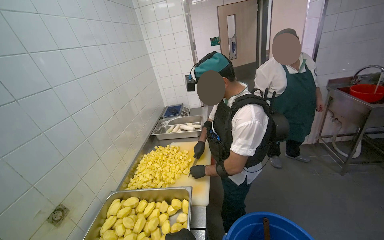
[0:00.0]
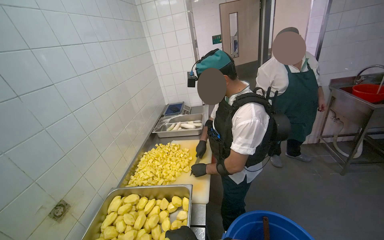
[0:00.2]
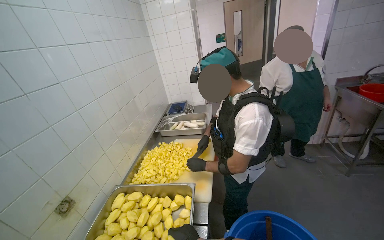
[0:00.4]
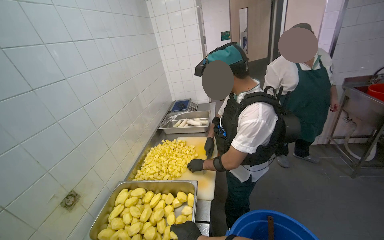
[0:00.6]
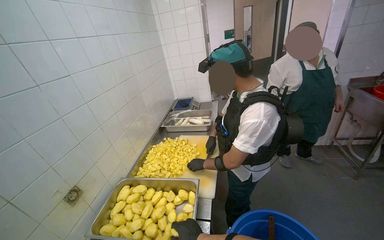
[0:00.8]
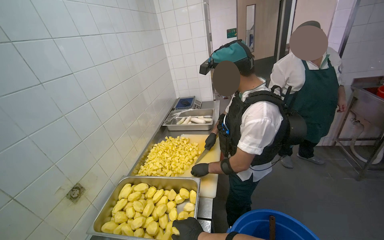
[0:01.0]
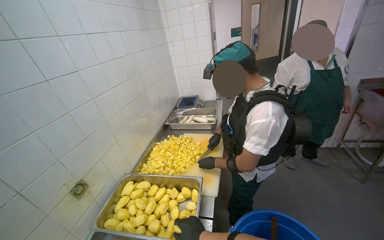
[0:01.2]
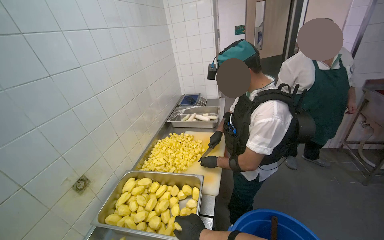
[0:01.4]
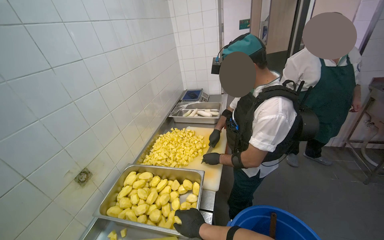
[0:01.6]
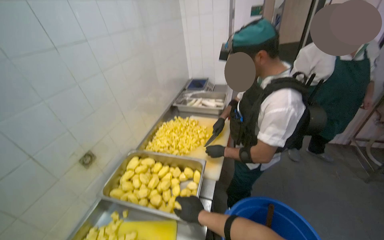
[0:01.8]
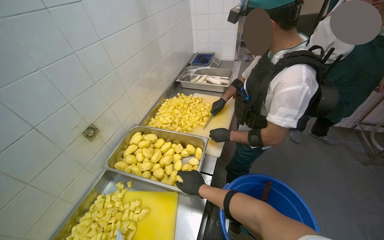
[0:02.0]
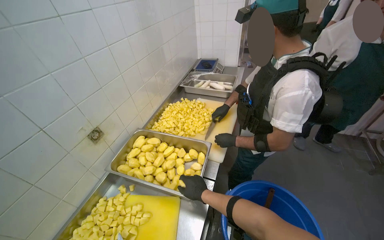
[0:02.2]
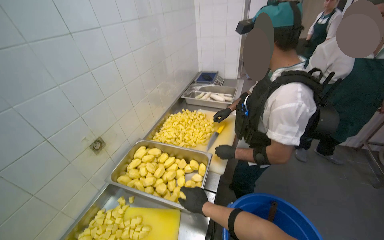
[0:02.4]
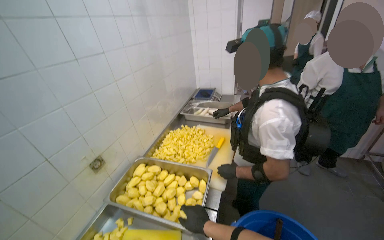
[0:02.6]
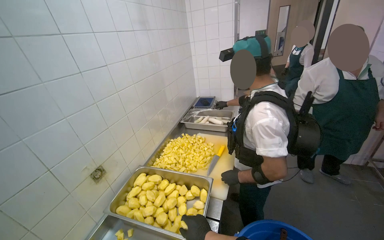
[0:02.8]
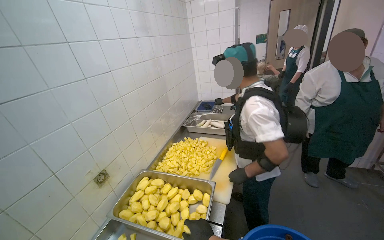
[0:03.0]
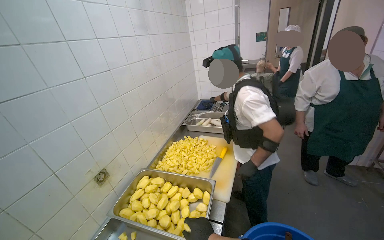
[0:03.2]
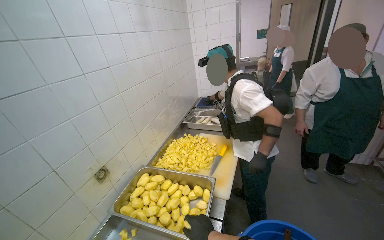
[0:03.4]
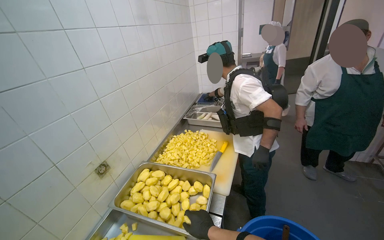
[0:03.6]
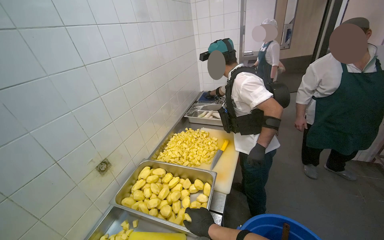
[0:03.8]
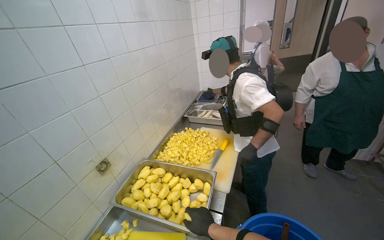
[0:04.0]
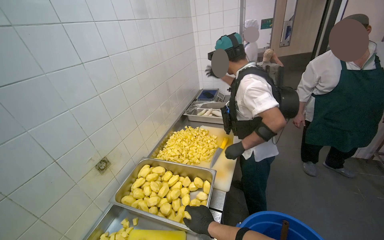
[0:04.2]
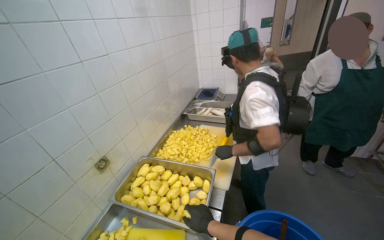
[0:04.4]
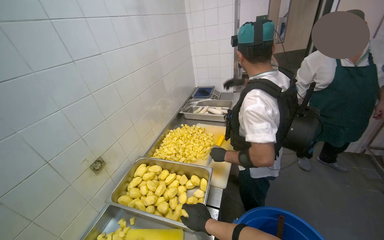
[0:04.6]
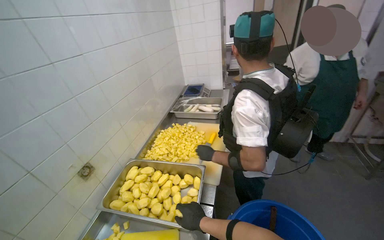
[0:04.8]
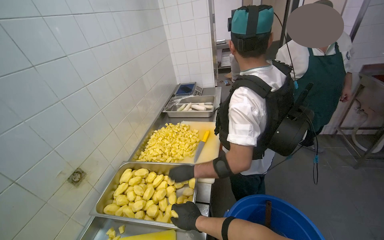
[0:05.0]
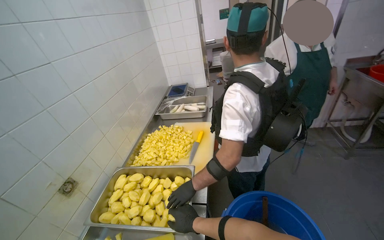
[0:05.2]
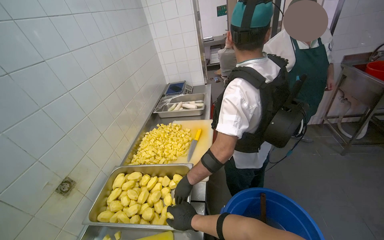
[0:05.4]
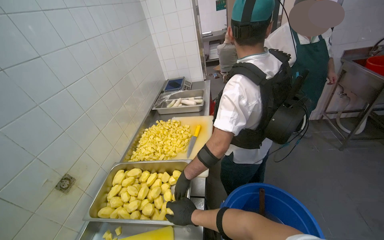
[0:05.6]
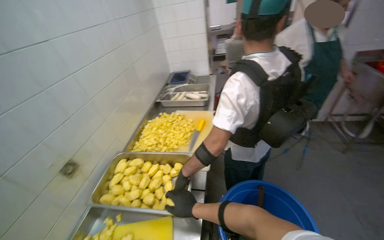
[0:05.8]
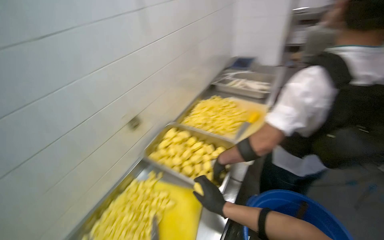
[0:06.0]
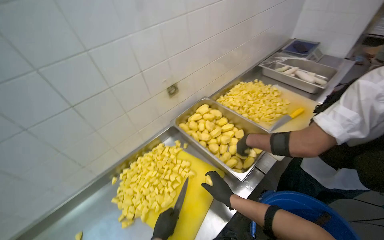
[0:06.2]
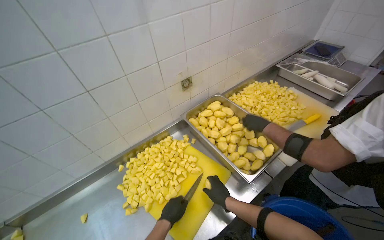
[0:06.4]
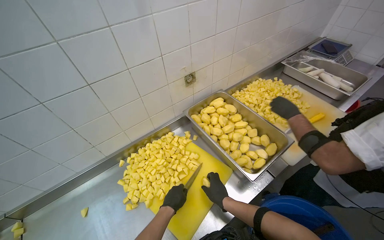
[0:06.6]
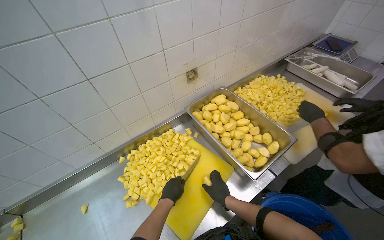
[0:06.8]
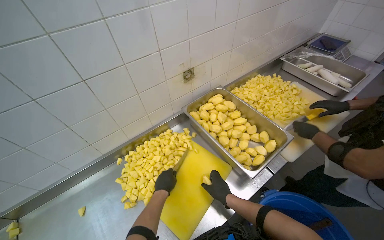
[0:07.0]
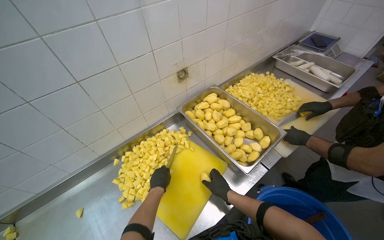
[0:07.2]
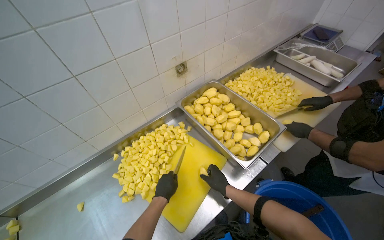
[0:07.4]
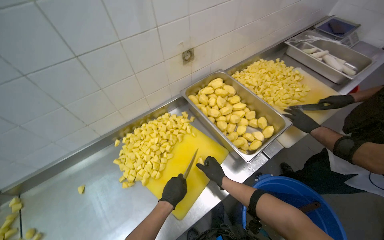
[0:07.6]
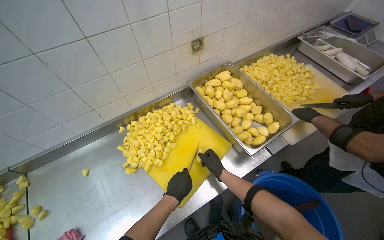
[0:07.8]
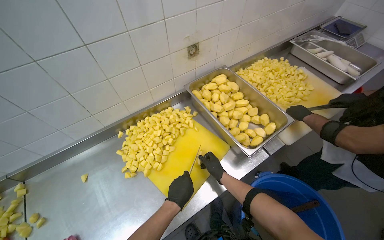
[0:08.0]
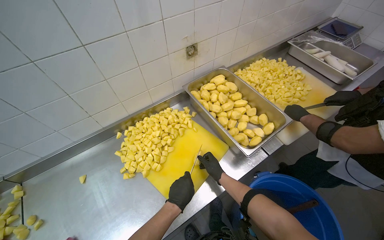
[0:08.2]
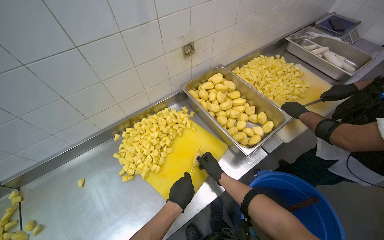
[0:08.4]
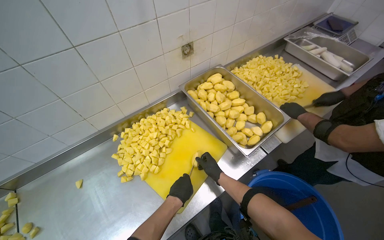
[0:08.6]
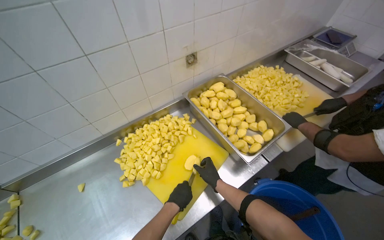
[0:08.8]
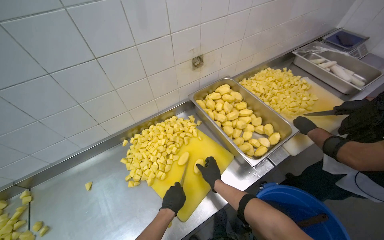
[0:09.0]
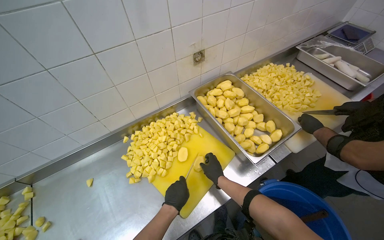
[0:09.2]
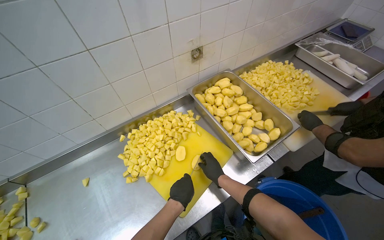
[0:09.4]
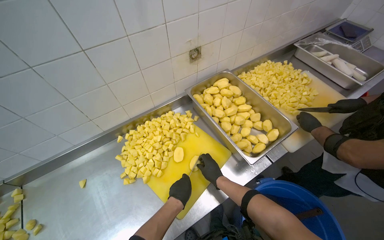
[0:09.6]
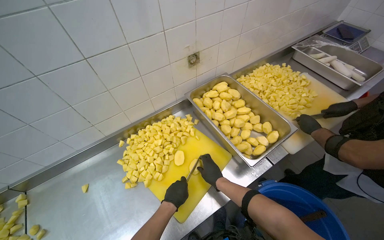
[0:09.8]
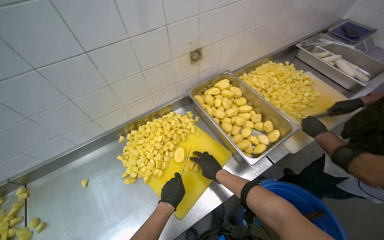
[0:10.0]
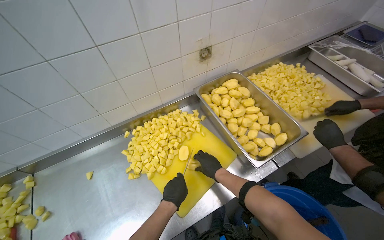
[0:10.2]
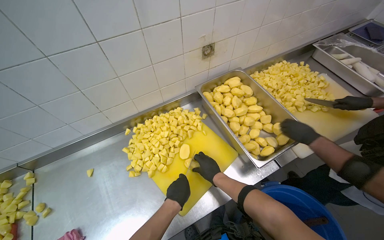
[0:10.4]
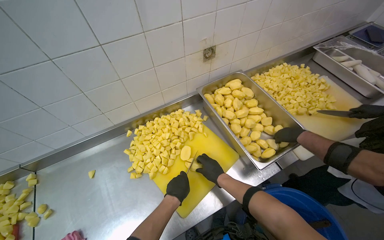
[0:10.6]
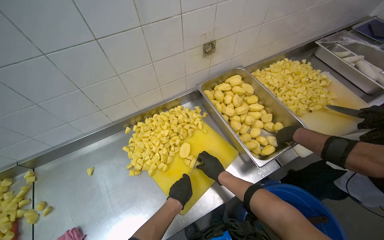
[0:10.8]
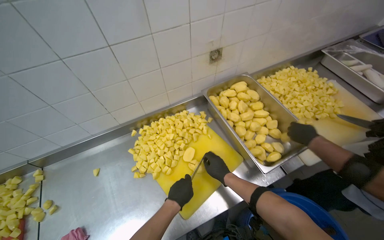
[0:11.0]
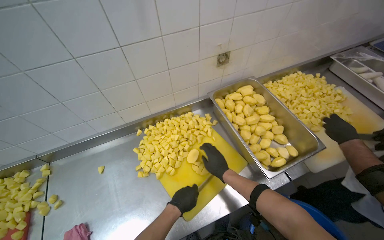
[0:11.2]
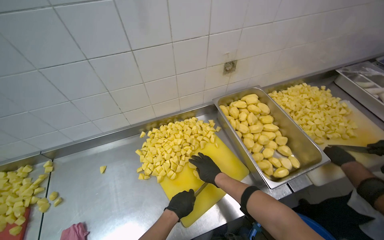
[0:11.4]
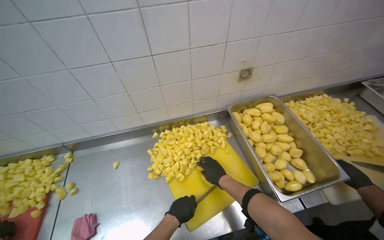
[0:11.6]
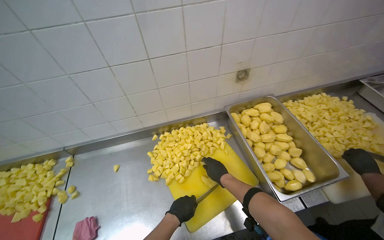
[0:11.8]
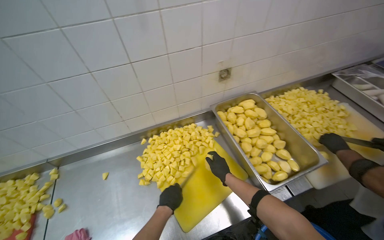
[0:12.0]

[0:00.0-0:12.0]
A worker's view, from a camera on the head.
Job: preparing food.
The whole recording: Cutting potatoes into pieces. The worker cuts peeled potatoes into small pieces on a yellow cutting board.
0:06.0 to 0:07.6: The view tips downward by some 20 degrees.
0:07.6 to 0:10.4: The hands work in one place, with small movements.

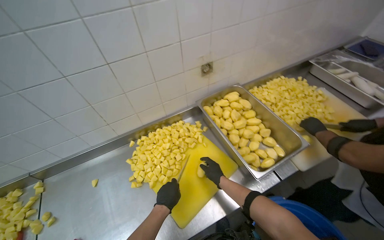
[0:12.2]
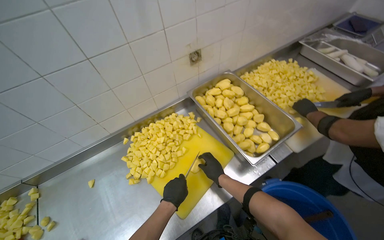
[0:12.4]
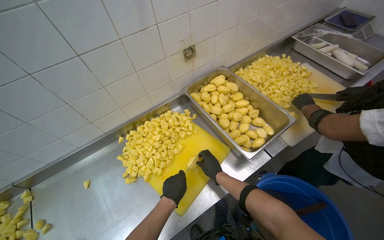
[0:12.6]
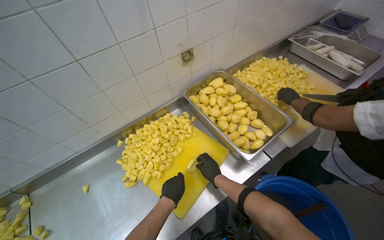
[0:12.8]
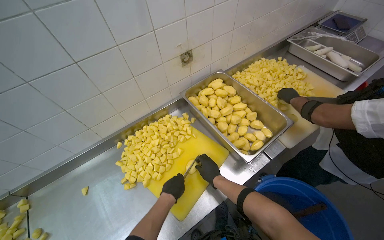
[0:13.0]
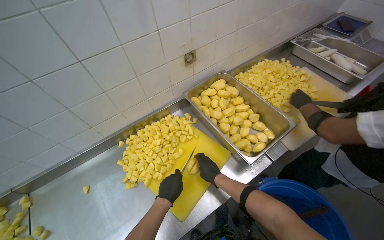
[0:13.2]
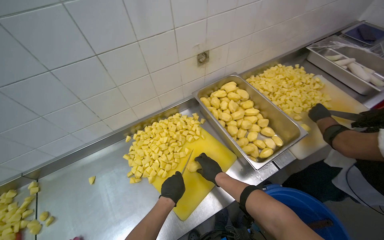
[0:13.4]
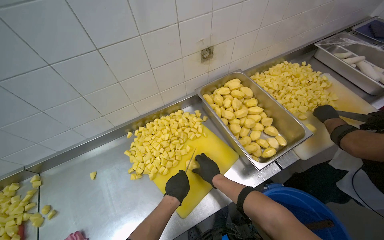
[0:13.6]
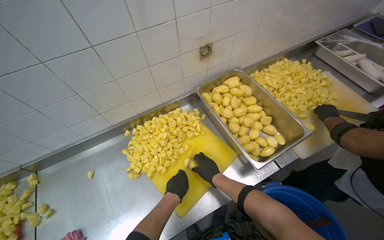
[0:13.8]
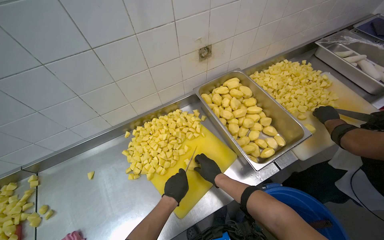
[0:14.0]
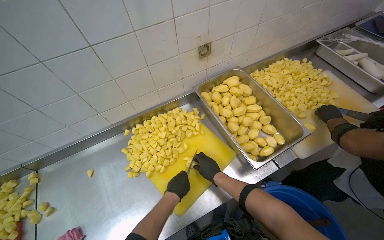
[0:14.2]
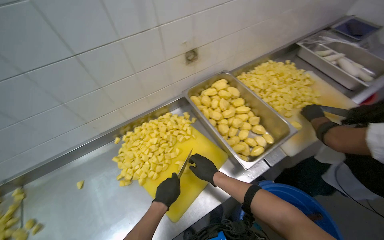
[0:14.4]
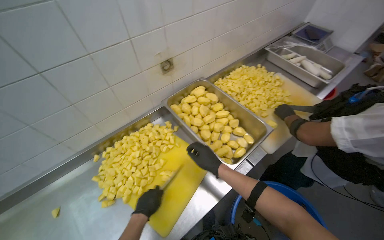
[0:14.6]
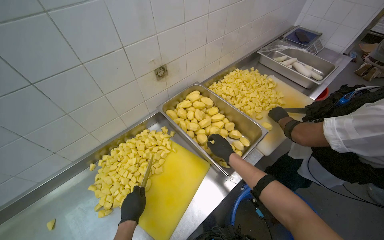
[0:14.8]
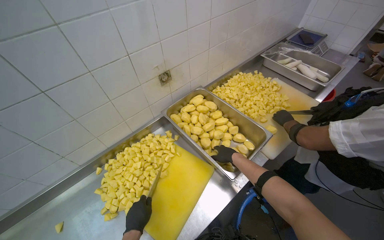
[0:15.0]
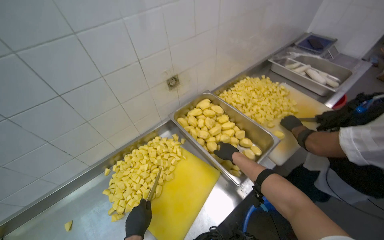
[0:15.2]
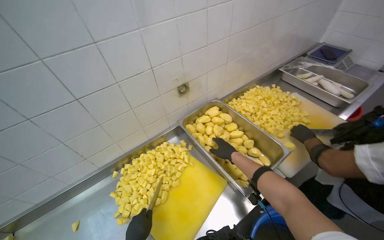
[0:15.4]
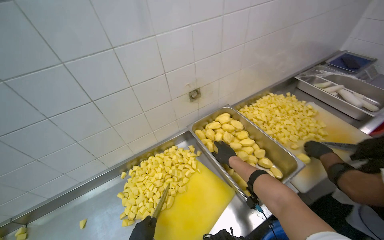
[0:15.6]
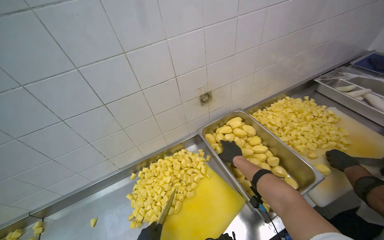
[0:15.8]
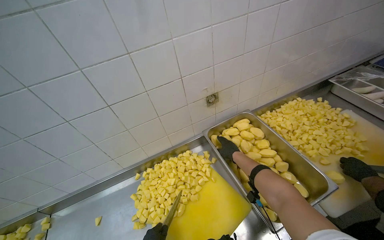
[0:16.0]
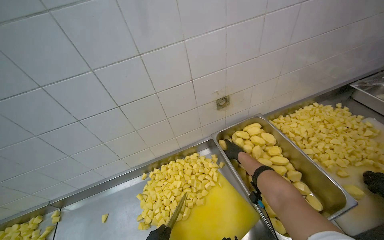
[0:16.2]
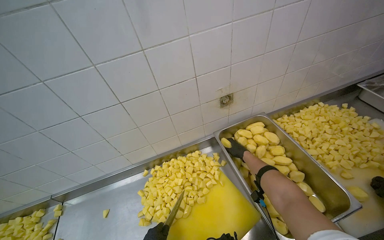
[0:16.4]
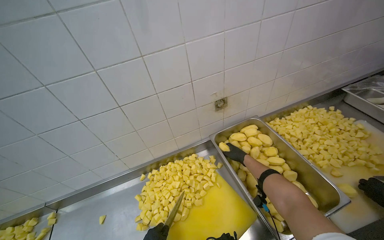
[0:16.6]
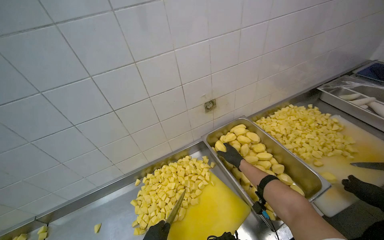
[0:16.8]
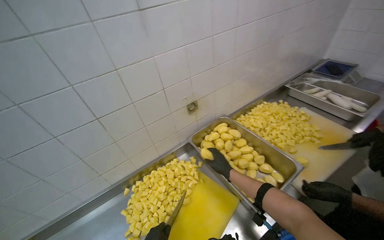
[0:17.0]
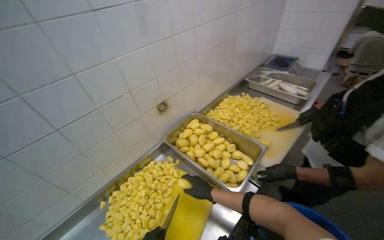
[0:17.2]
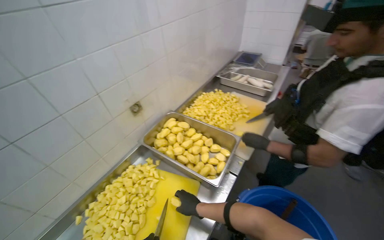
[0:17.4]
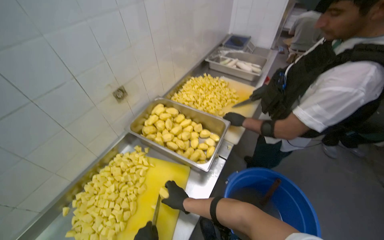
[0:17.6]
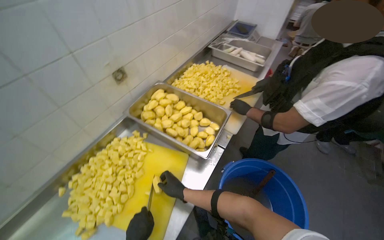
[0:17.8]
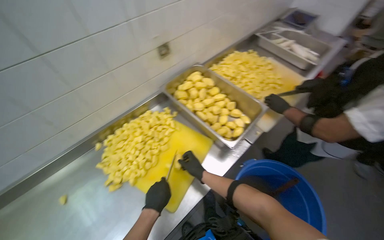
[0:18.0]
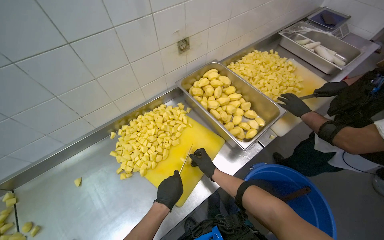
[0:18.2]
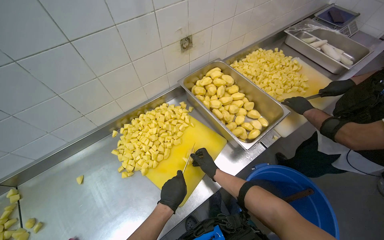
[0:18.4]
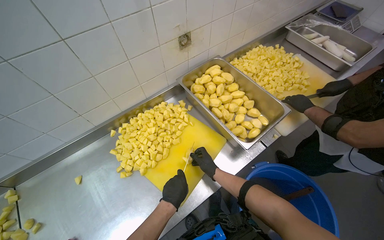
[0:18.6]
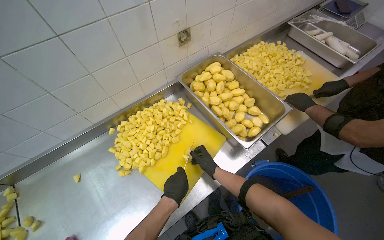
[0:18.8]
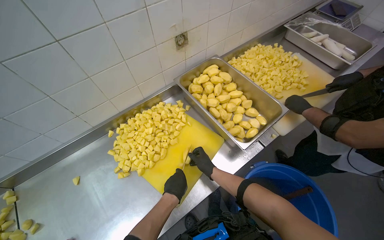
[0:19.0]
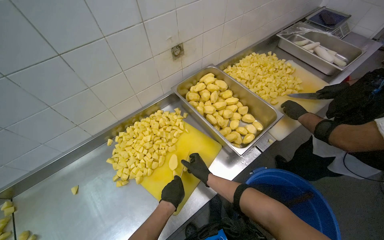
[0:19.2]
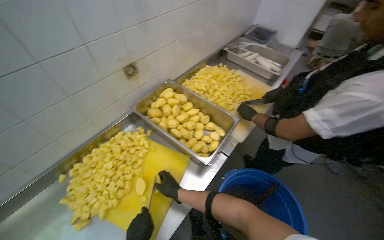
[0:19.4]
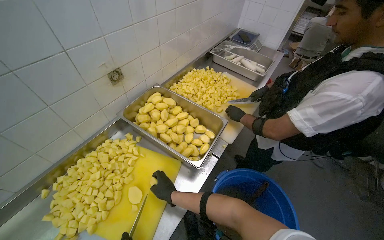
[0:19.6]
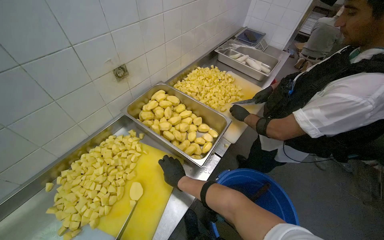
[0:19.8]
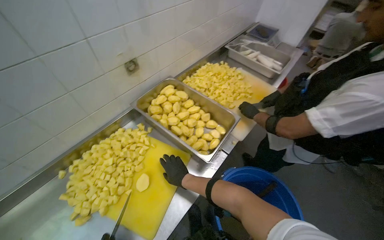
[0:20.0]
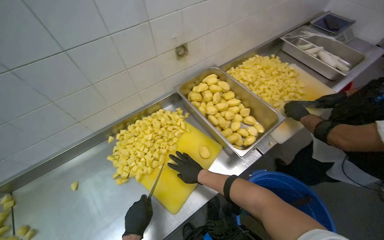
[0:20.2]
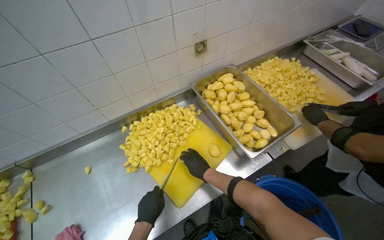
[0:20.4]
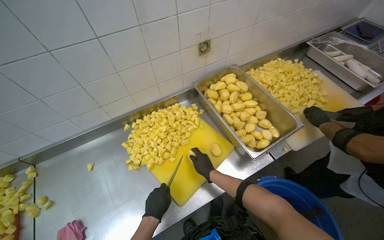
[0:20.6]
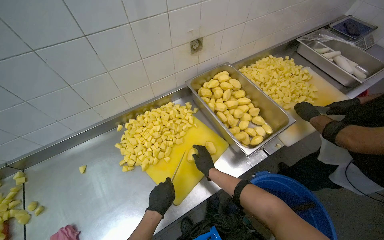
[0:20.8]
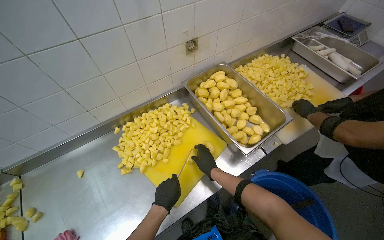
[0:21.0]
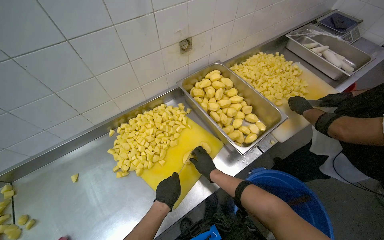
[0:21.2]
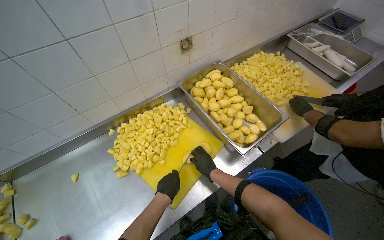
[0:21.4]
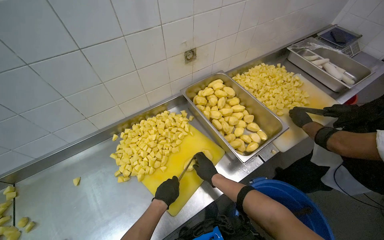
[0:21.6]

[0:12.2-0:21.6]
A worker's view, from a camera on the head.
Job: preparing food.
The whole recording: Cutting potatoes into pieces. The worker cuts peeled potatoes into small pieces on a yellow cutting board.
0:12.2 to 0:13.8: The hands stay close to where they were, moving slightly.
0:13.8 to 0:15.4: The right hand travels up the picture and to the right by approximately 25 cm.
0:17.0 to 0:18.4: The view tips downward by about 15 degrees.
0:18.4 to 0:20.0: The right hand goes roughly 10 cm nearer to the camera.
0:20.0 to 0:21.6: The head rotates roughly 20 degrees to the left.
